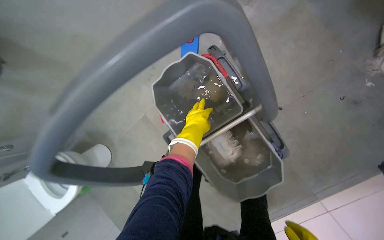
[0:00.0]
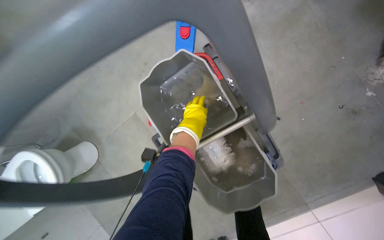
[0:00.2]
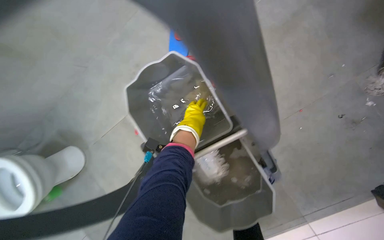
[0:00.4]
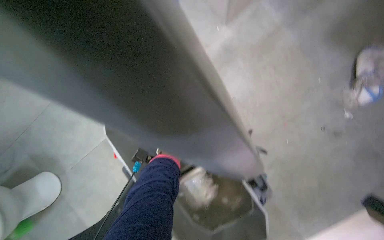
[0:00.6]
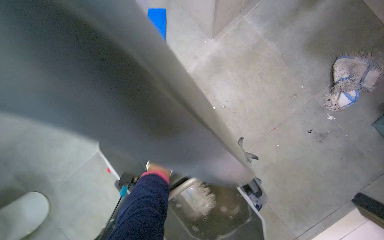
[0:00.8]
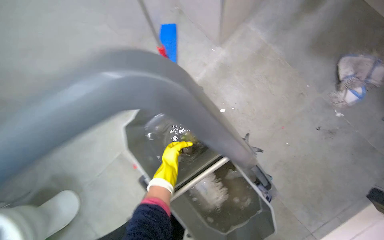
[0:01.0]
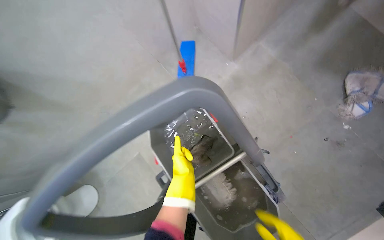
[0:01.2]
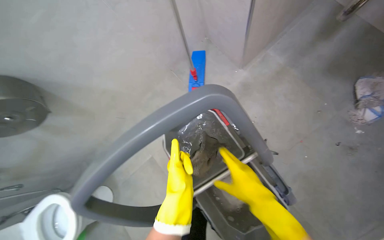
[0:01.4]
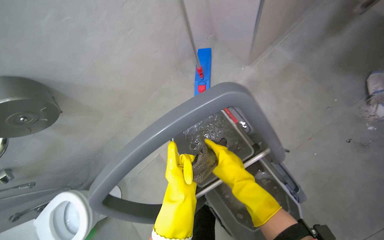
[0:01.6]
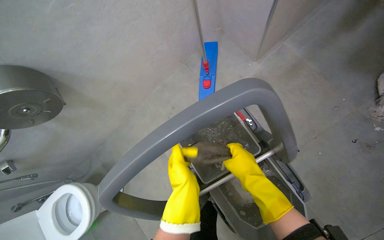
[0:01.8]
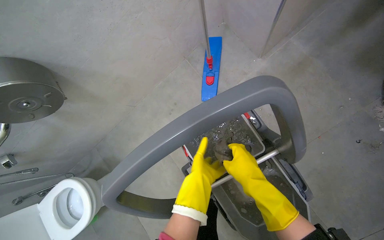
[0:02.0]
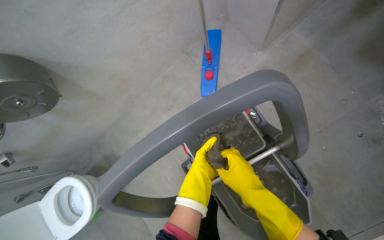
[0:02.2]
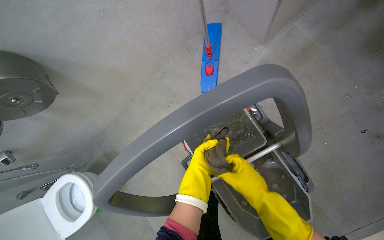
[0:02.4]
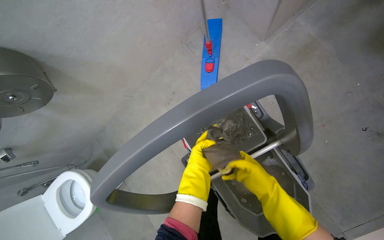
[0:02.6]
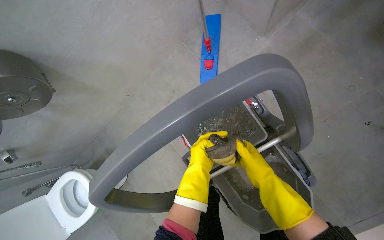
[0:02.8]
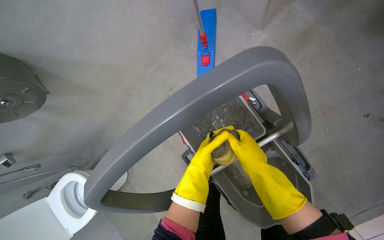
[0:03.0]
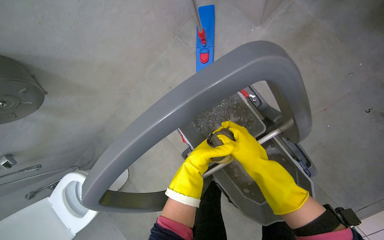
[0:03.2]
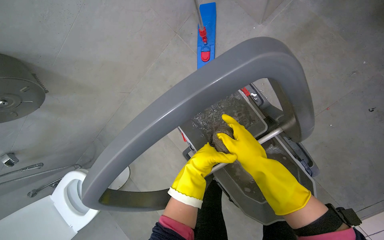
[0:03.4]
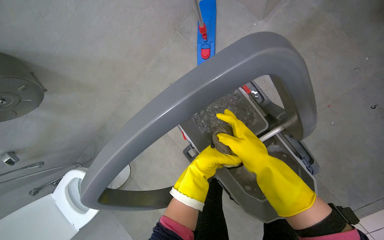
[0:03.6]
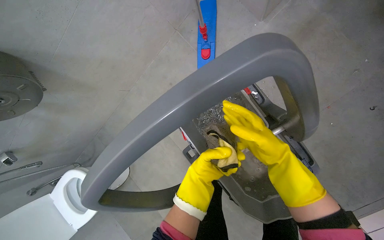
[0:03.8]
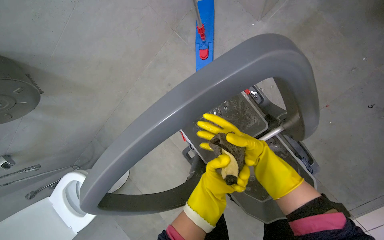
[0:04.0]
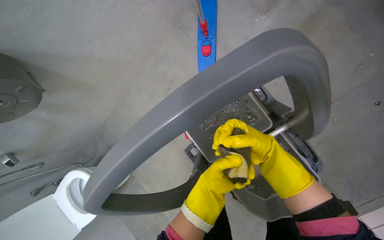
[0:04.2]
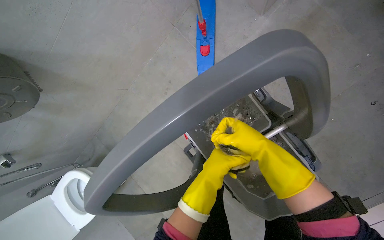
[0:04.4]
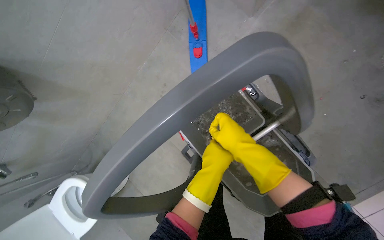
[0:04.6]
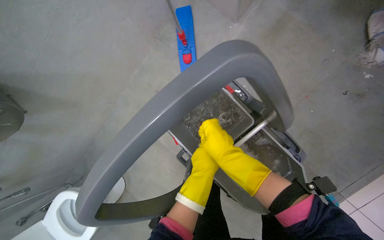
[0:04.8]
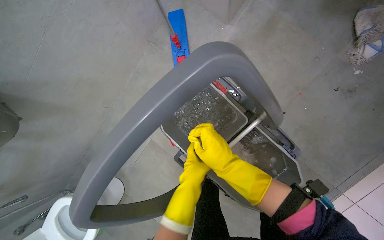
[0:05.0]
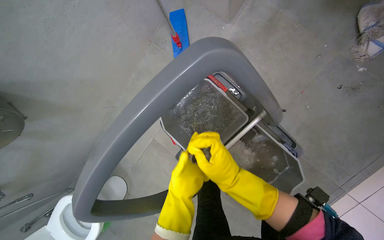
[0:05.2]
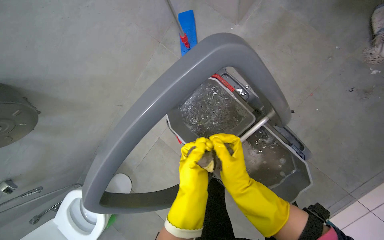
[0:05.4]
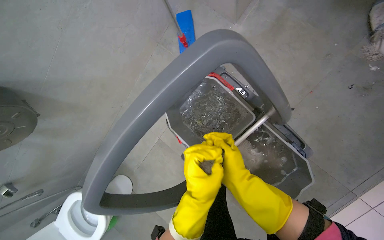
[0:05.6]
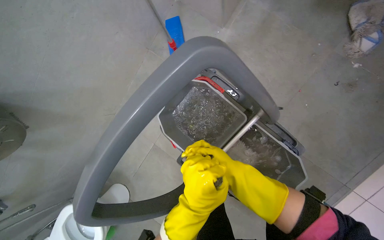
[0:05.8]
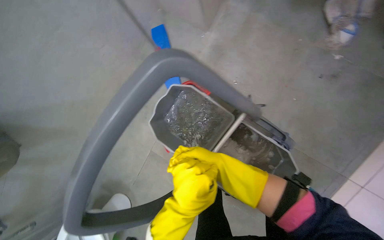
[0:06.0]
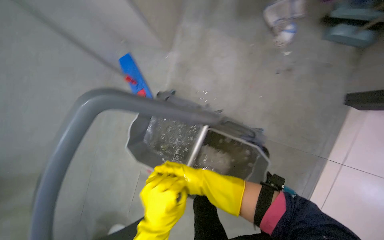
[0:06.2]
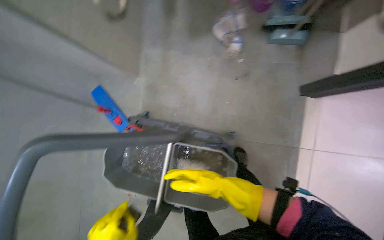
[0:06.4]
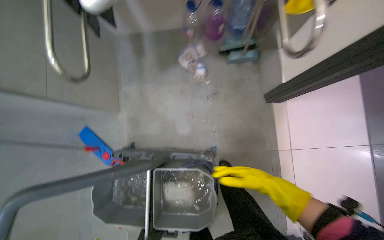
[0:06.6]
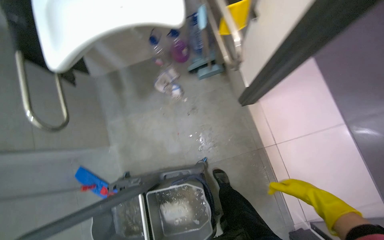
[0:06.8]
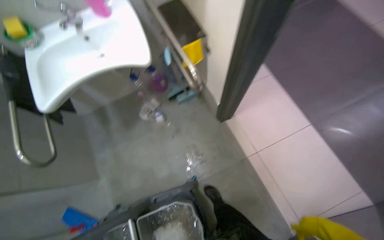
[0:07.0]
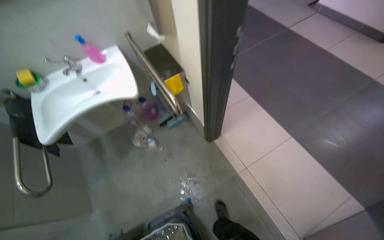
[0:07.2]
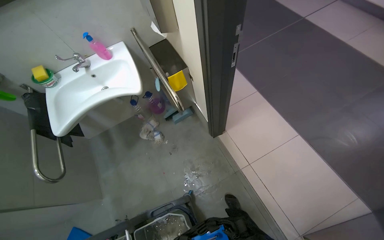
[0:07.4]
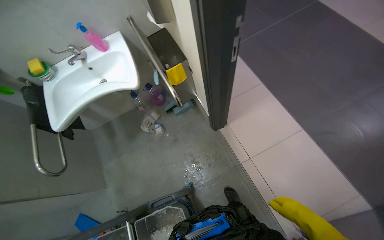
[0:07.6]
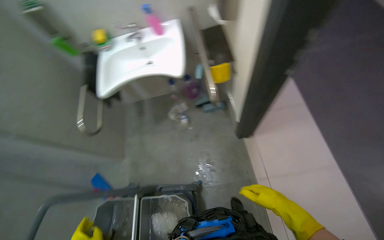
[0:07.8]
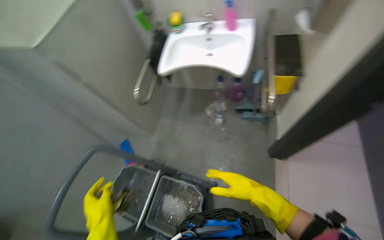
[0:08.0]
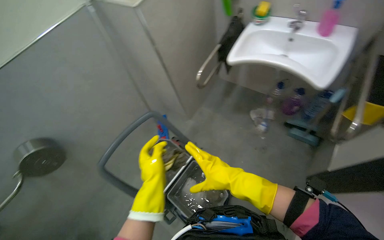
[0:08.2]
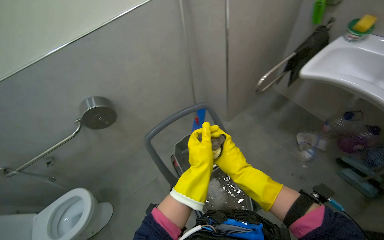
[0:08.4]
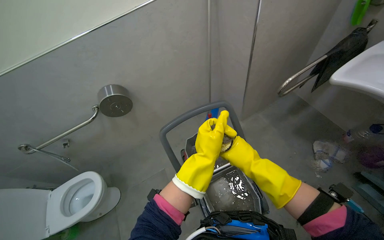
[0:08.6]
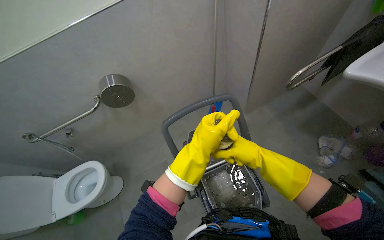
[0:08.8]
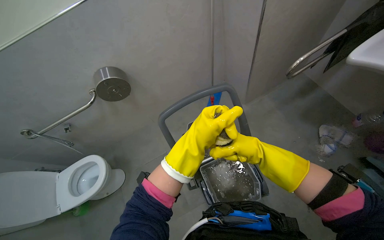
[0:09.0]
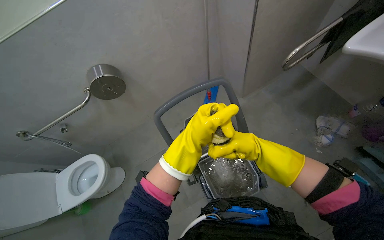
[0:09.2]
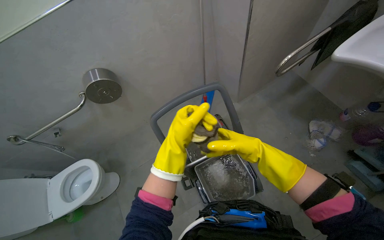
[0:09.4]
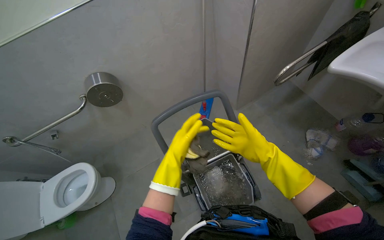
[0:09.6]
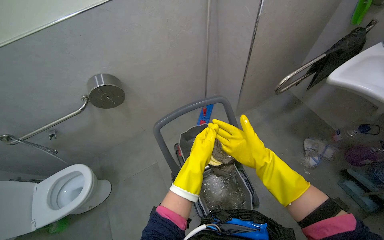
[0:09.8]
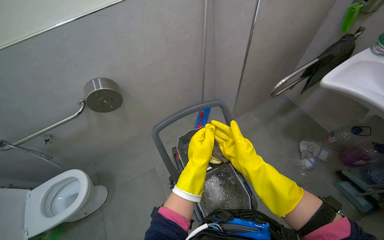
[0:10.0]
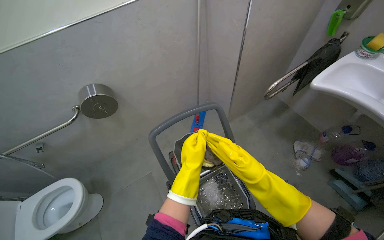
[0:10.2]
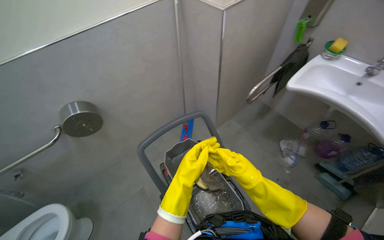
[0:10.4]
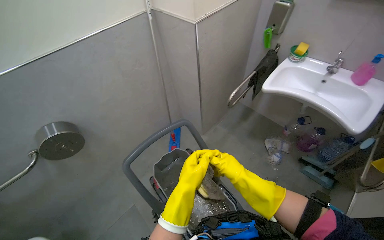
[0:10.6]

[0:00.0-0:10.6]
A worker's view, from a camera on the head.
Job: preparing cleaning supplies.
The whole recording: Wringing out mop head. The worker wrings water from the mop head into a bucket.
0:00.0 to 0:01.6: The camera pitches upward, by some 15 degrees. The left hand travels nearer to the camera by roughly 20 cm.
0:01.6 to 0:03.0: The left hand goes roughly 15 cm farther from the camera.
0:04.6 to 0:06.0: The left hand reaches some 10 cm farther from the camera, then returns.
0:06.0 to 0:07.6: The camera travels some 80 cm. The view tips upward by roughly 35 degrees. The scene turns approximately 60 degrees counterclockwise in the picture.
0:07.6 to 0:09.0: The camera is carried some 50 cm. The head rotates approximately 90 degrees to the left. The camera pitches downward, by some 15 degrees.
0:09.0 to 0:10.6: The wearer looks roughly 20 degrees further to the right. The camera pitches upward, by some 15 degrees. The left hand goes roughly 10 cm farther from the camera.

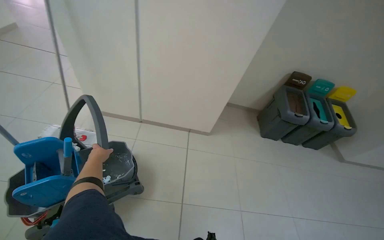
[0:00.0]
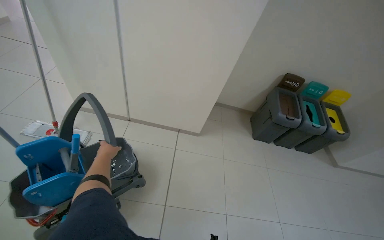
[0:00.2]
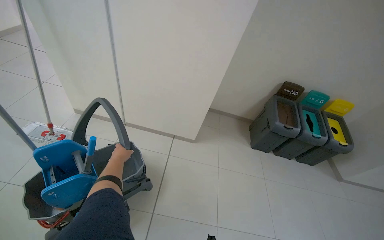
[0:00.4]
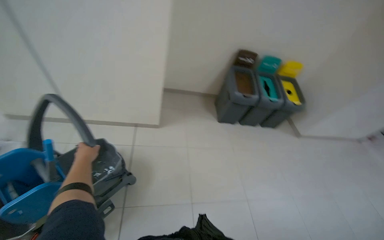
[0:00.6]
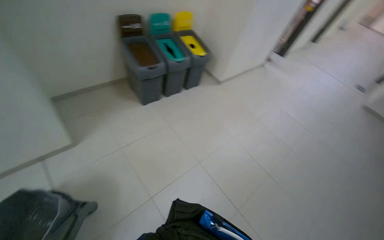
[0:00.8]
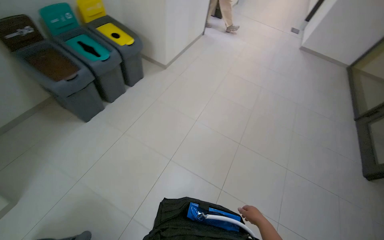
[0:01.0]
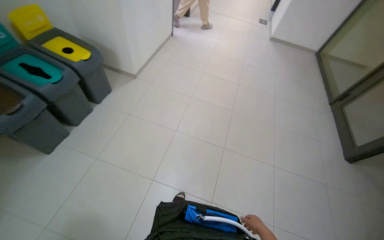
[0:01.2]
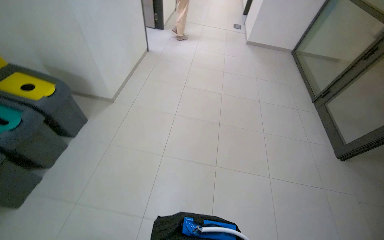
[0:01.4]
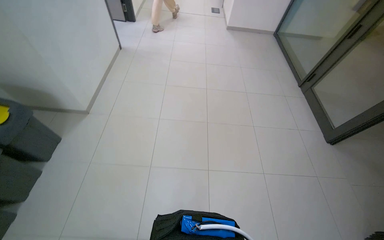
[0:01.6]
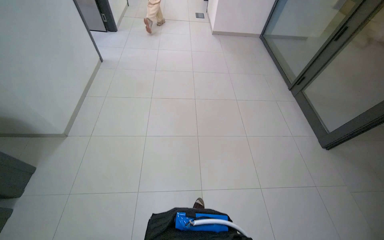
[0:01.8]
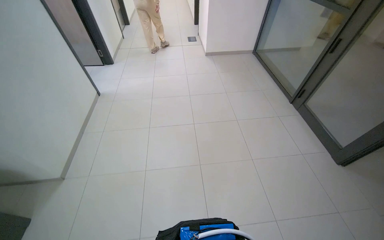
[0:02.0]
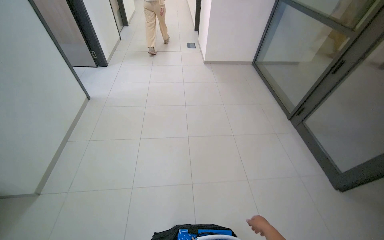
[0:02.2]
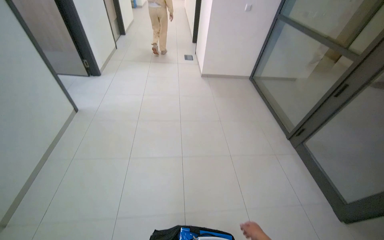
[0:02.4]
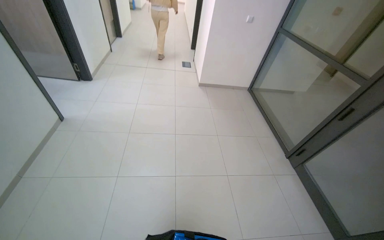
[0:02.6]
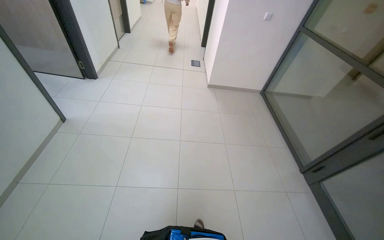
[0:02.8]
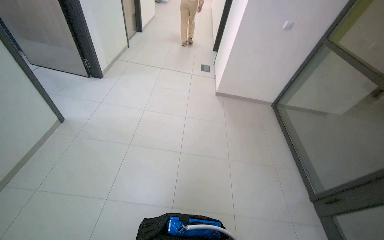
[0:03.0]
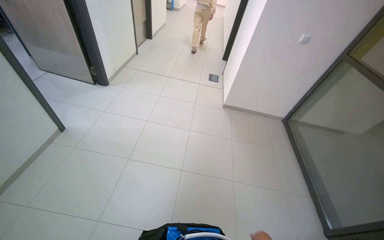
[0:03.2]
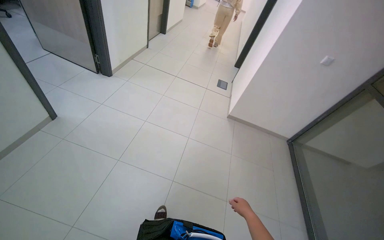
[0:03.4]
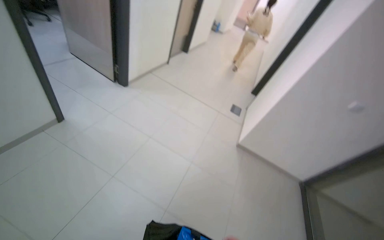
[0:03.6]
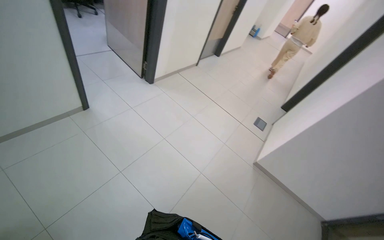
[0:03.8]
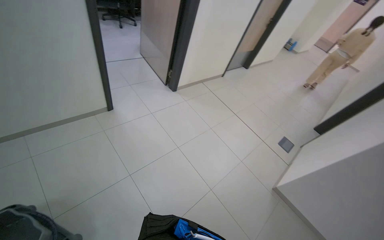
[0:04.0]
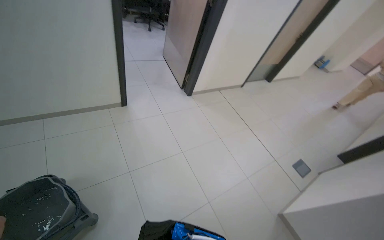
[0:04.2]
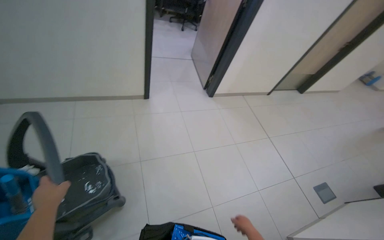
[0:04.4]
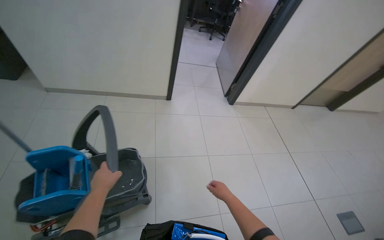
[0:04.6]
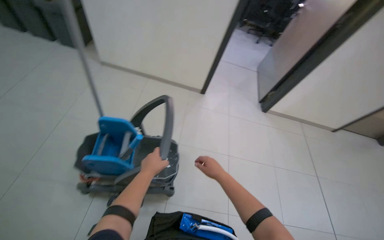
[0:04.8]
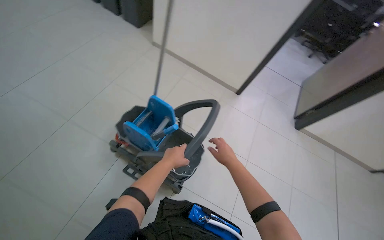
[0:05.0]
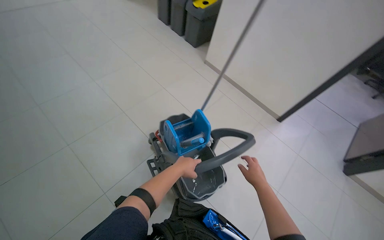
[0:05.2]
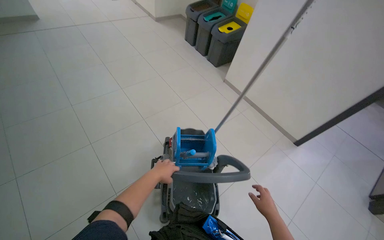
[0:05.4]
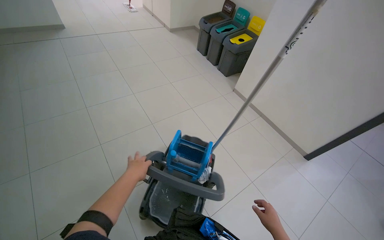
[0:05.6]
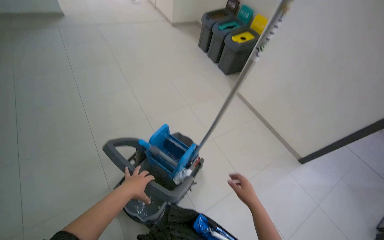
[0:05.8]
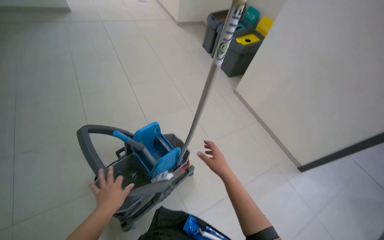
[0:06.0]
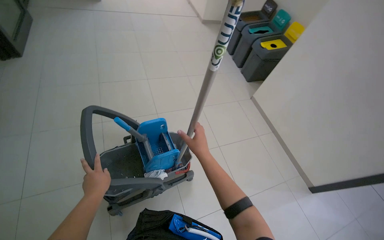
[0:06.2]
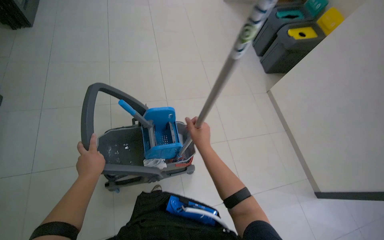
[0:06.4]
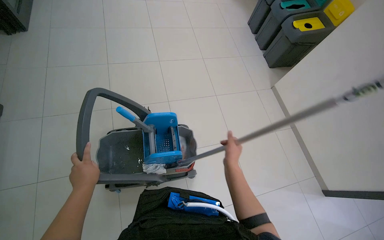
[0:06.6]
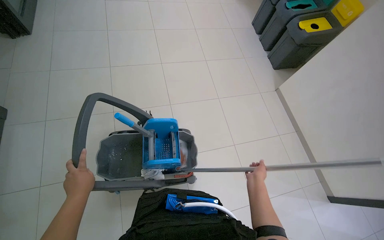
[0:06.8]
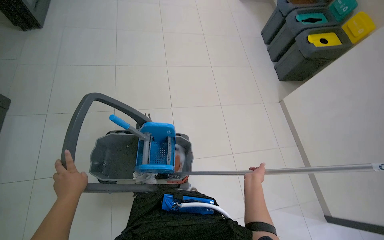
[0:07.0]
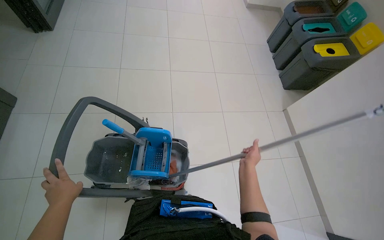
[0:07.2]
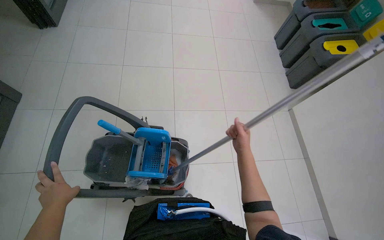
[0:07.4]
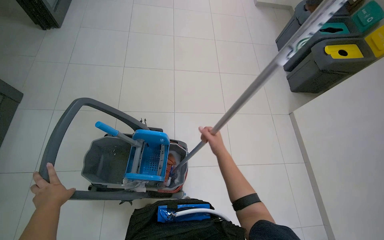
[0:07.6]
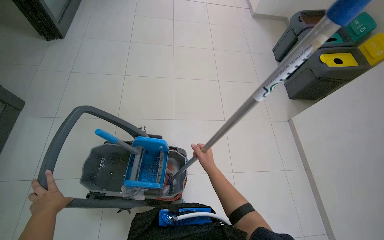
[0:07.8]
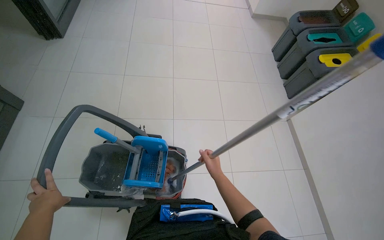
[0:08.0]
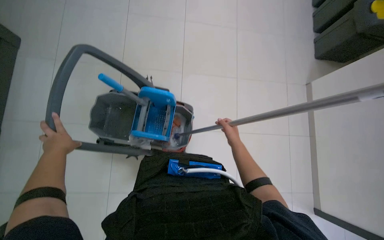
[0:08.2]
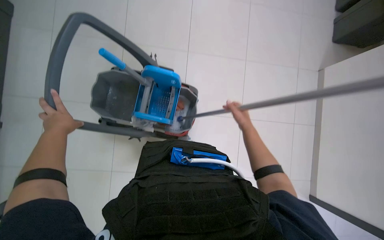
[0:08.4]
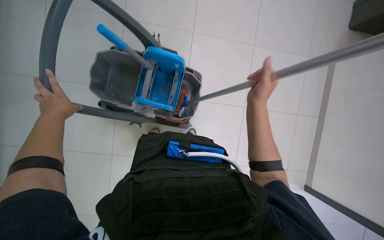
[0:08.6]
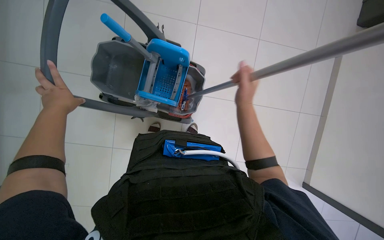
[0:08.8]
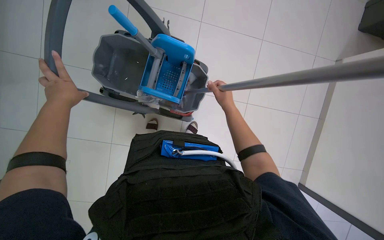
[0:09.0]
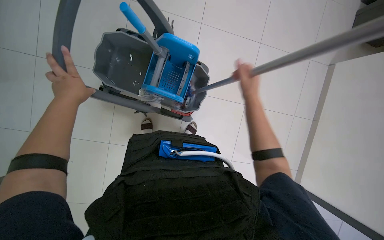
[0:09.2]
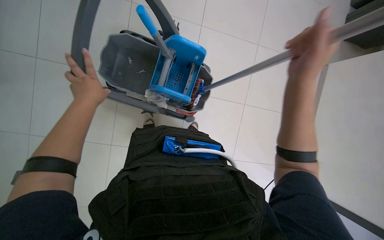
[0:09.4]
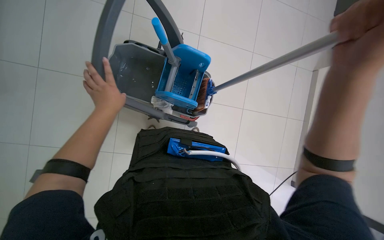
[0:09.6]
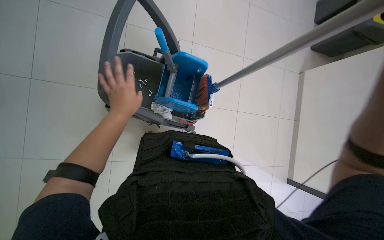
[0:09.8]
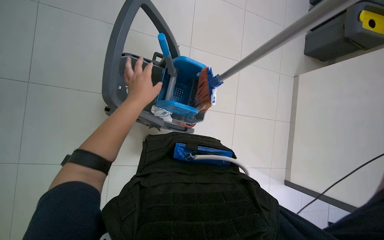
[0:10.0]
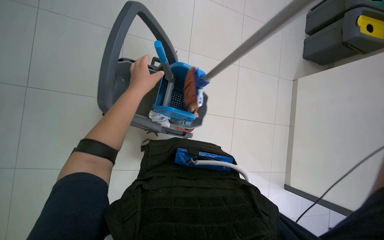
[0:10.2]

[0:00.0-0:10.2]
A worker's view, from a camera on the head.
Job: preparing cleaning supplies.
The whole recording: Managing cleaning equipment. The worker prepares the mop and cleaning cloth using the mop bucket.
0:00.0 to 0:01.4: The wearer moves roughly 1 m. The head rotates about 85 degrees to the right. The view tips downward by roughly 20 degrees.
0:01.4 to 0:03.0: The camera travels approximately 1.5 m.
0:03.0 to 0:04.4: The head travels some 90 cm. The head turns to the left by some 65 degrees. The view tilts approximately 15 degrees upward.
0:04.4 to 0:05.8: The wearer looks approximately 75 degrees further to the left. The view tips upward by about 15 degrees.
0:07.2 to 0:08.8: The camera pitches downward, by roughly 30 degrees.
0:08.8 to 0:10.2: The left hand travels to the right by some 20 cm.
